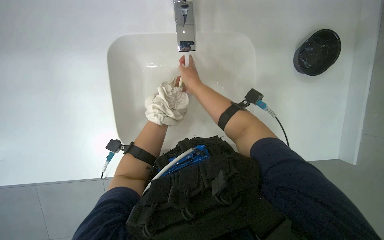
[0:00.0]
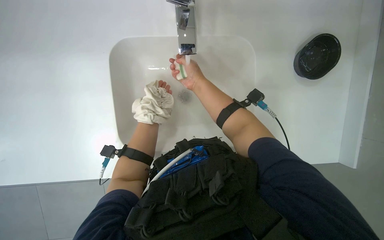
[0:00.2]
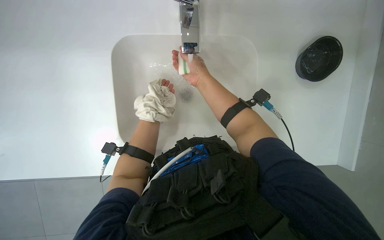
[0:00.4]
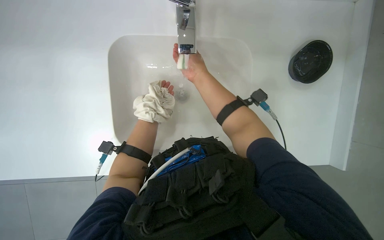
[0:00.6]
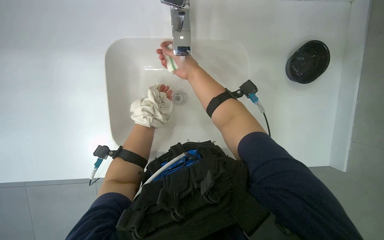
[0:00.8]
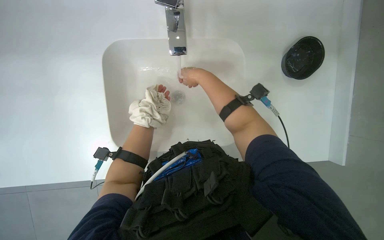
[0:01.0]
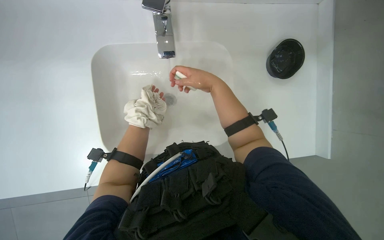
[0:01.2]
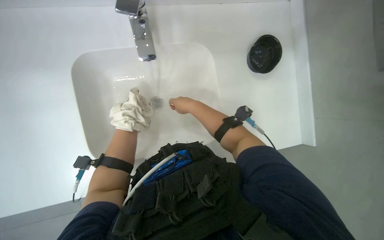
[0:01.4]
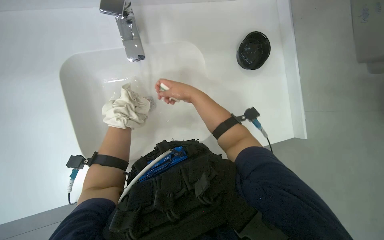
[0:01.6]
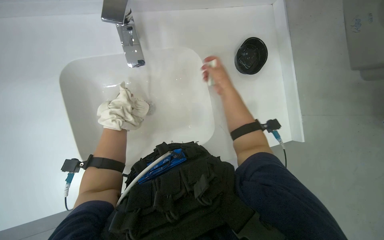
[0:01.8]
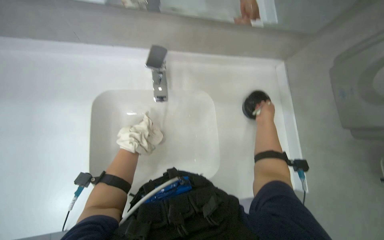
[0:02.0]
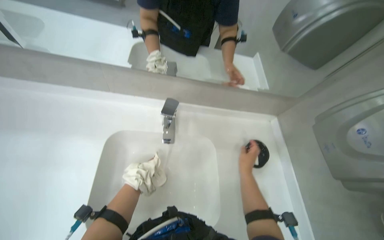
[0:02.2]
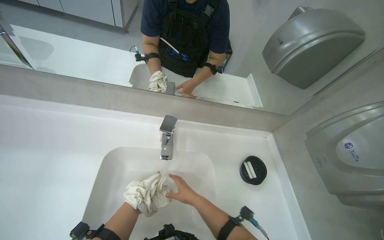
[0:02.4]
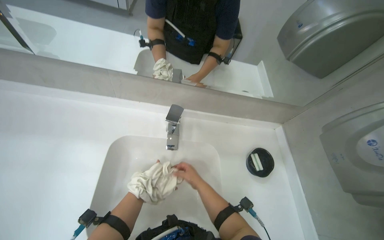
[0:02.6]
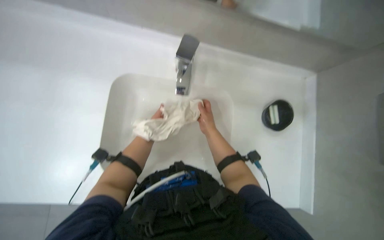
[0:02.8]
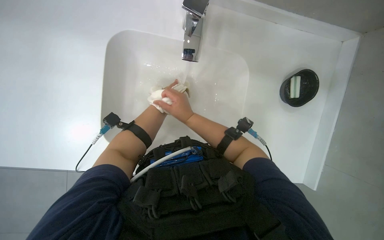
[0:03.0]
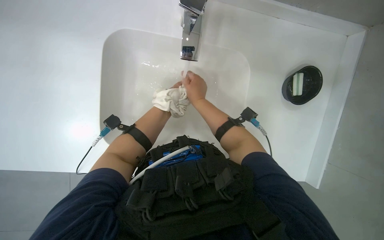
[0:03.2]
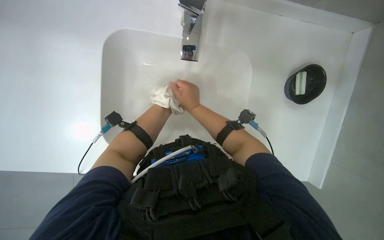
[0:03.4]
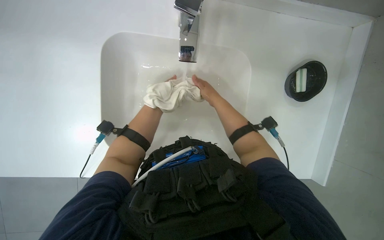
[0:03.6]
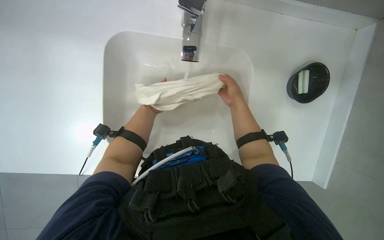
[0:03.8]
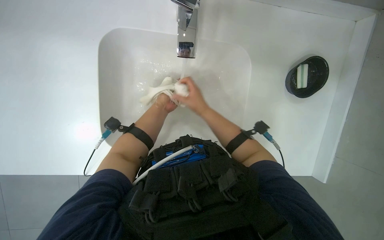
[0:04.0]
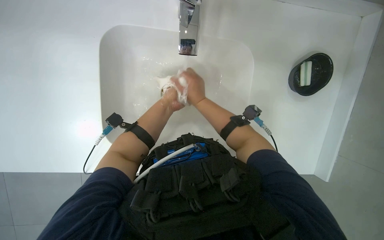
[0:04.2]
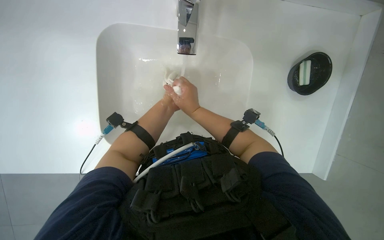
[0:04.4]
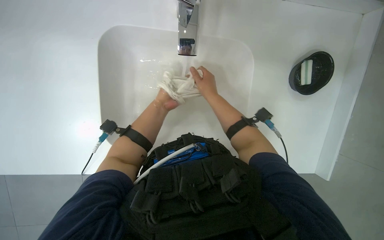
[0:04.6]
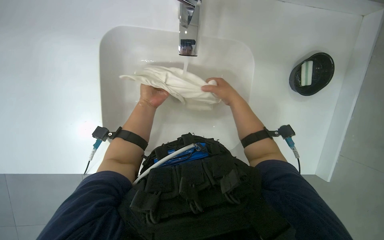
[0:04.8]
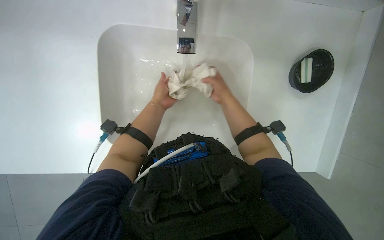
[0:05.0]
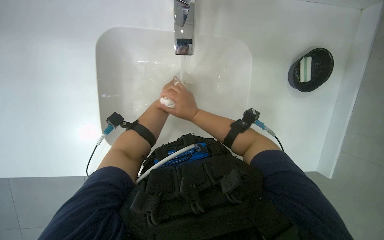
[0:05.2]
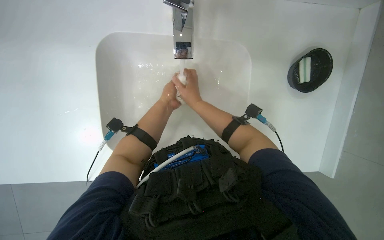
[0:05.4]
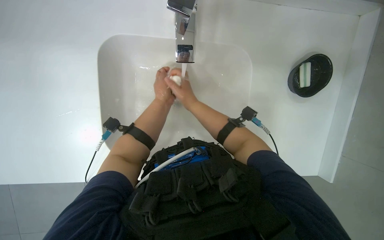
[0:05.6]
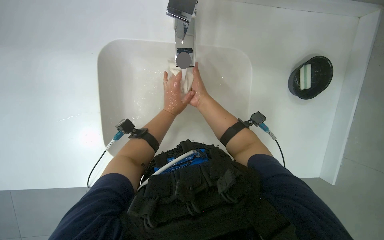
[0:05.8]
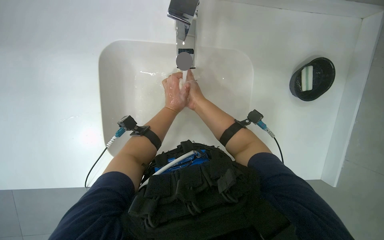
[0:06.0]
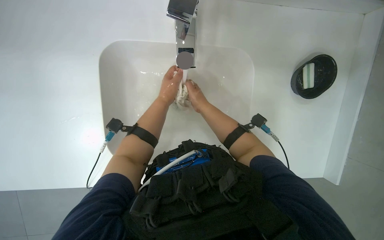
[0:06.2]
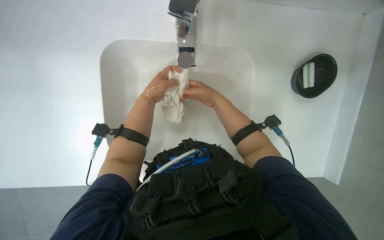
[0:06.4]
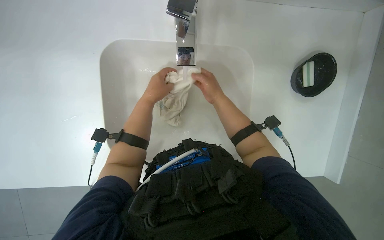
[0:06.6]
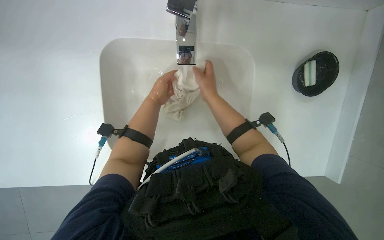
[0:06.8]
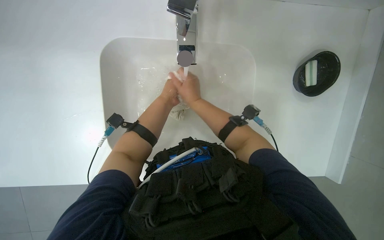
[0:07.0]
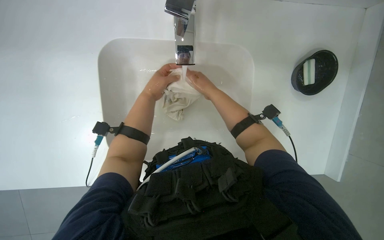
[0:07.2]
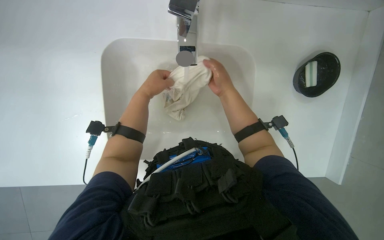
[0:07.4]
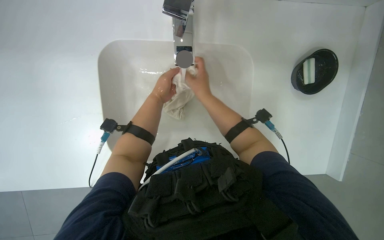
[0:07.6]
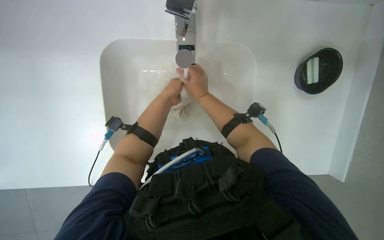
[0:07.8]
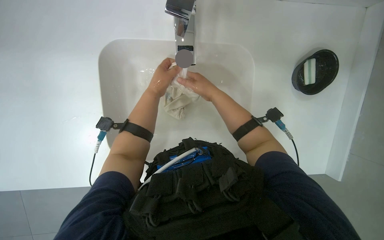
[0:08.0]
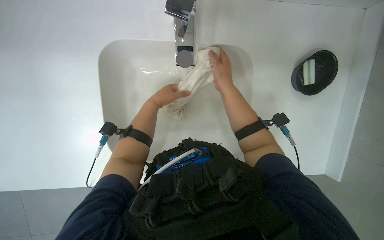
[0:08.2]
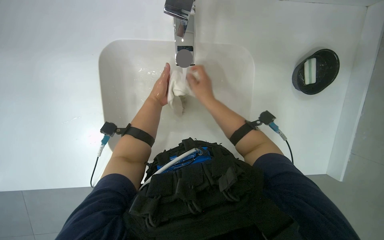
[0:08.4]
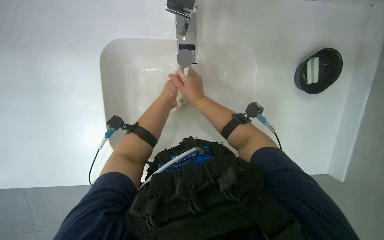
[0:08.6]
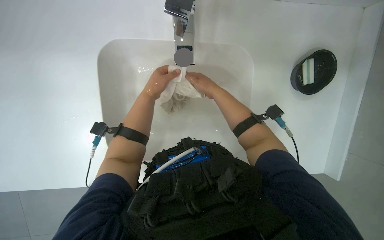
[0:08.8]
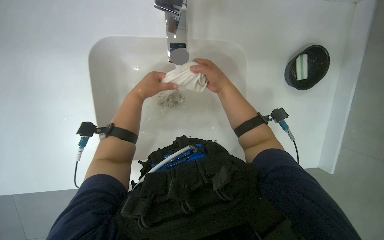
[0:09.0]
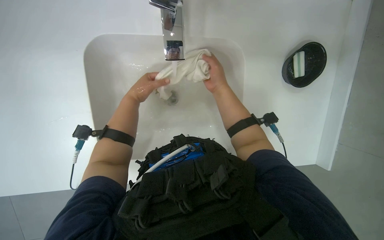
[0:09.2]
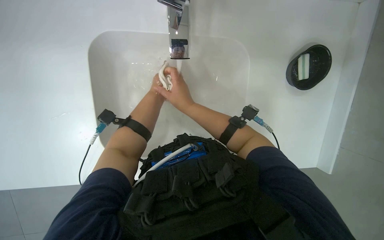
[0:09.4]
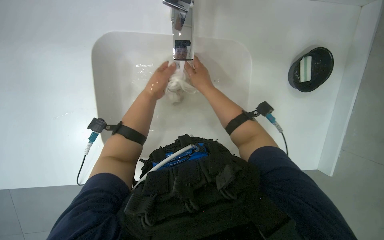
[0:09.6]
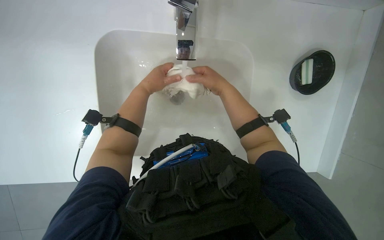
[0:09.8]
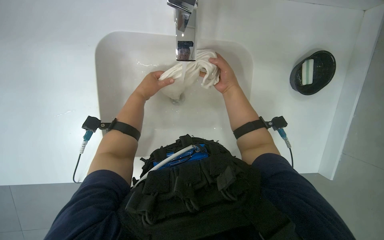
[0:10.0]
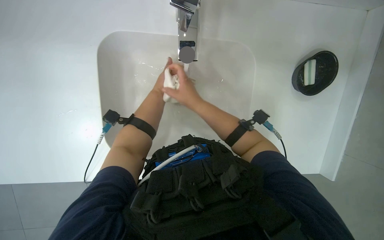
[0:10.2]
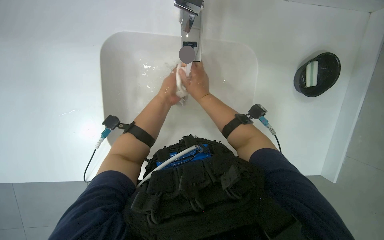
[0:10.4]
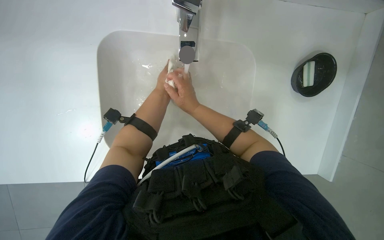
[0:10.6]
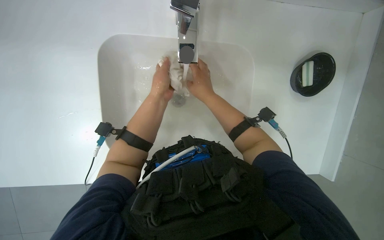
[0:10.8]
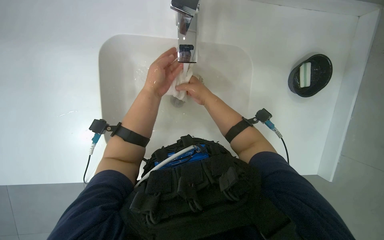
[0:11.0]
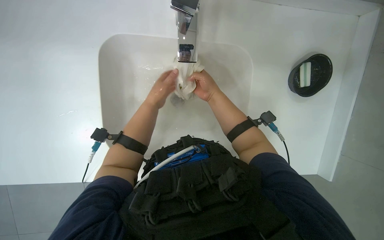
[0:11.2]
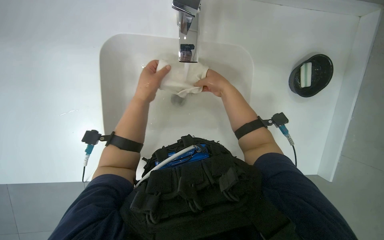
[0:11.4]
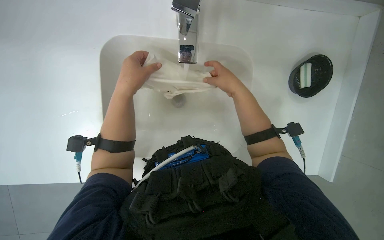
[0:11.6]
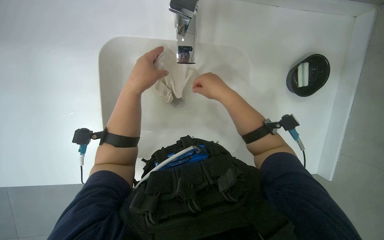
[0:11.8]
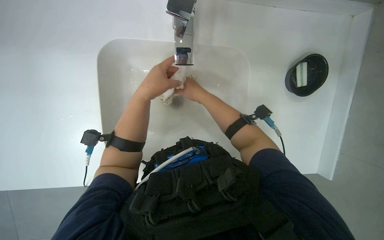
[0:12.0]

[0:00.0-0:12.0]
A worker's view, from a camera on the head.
Job: managing laundry.
The whole recording: Washing a white cloth. The worker washes a white cloth in the sink, applying soap and rinsing it thoroughly.
0:03.0 to 0:04.4: The right hand goes to the right and returns, some 15 cm each way.
0:09.0 to 0:10.4: The right hand swings left and right, approximately 15 cm each way, with 2 reversals.

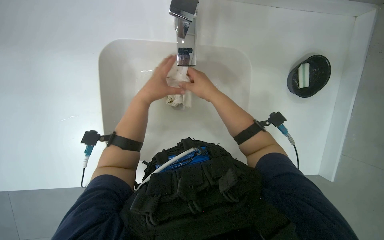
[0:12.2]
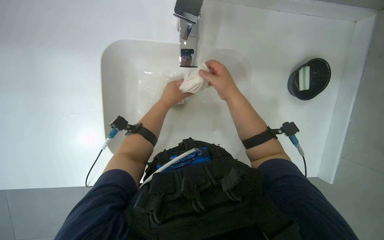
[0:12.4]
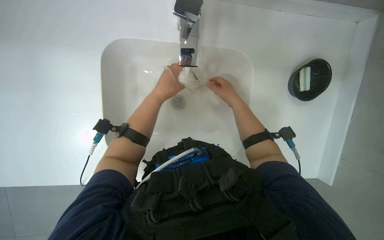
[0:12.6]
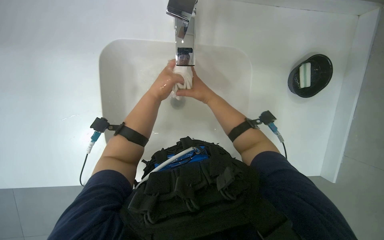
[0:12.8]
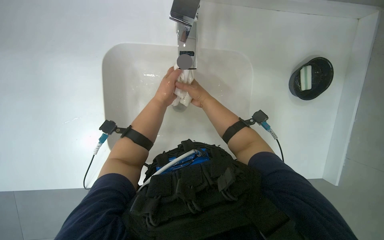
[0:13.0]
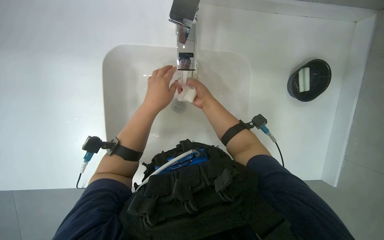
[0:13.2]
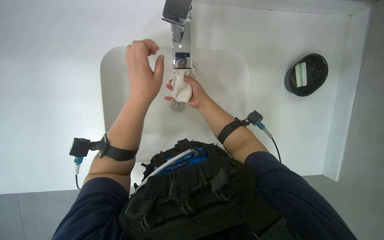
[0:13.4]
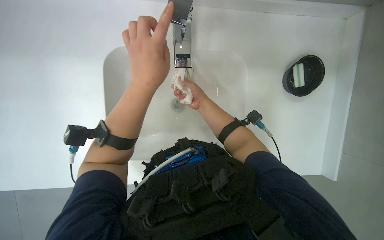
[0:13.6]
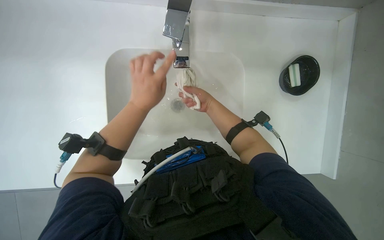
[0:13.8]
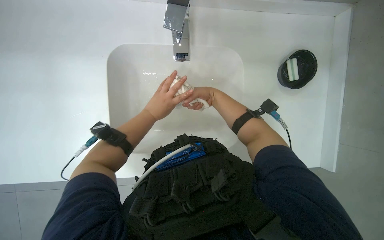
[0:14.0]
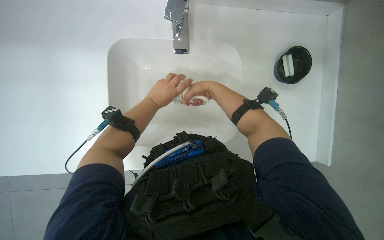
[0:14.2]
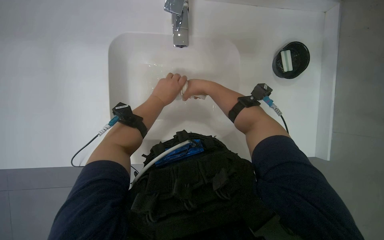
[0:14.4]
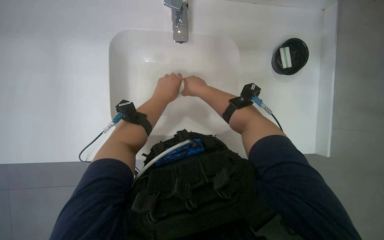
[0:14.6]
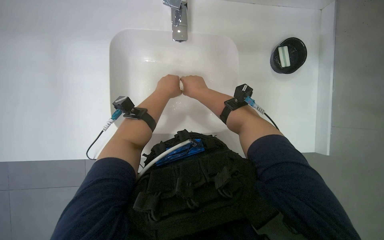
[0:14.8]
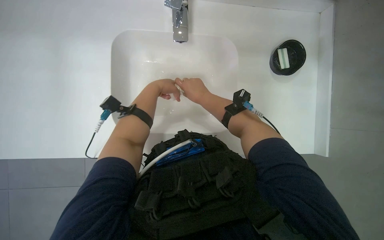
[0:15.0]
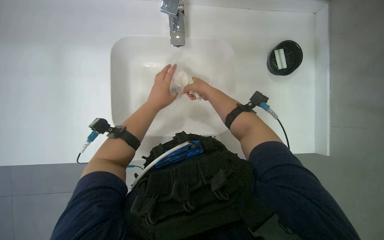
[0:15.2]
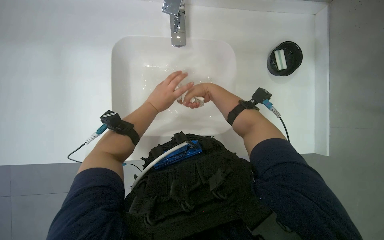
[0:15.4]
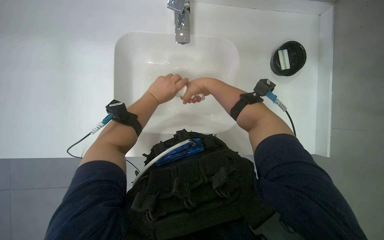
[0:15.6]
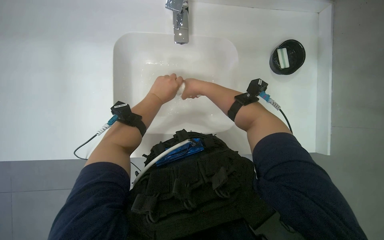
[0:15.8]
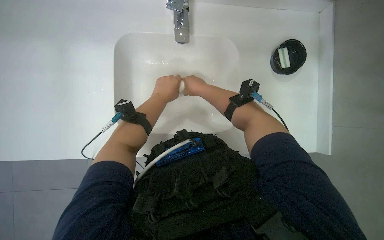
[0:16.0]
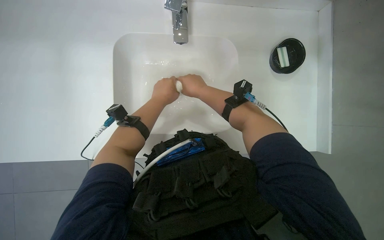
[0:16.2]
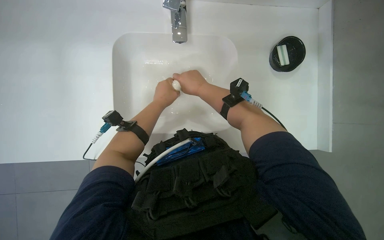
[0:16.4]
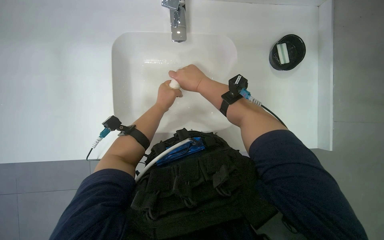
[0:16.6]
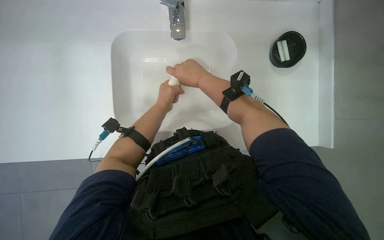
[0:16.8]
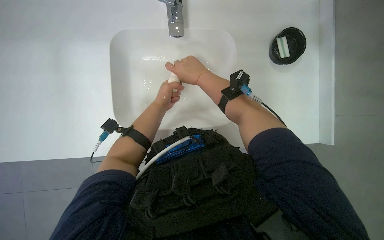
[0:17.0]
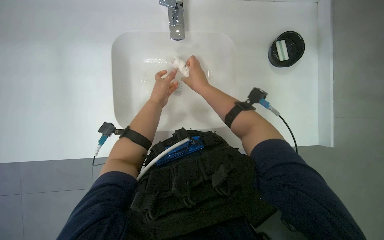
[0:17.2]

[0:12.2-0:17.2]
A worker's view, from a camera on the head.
Job: managing laundry.
The whole recording: Washing a white cloth. The worker washes a white cloth in the sink, applying soap and rinsing it thoroughly.
0:12.2 to 0:13.8: The left hand swings nearer and farther, approximately 15 cm each way, with 2 reversals; the right hand goes roughly 10 cm farther from the camera.
0:13.8 to 0:15.6: The right hand goes nearer and farther, some 10 cm each way, reversing 2 times.
0:15.6 to 0:17.2: The hands are busy where they are.

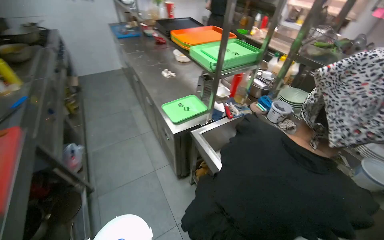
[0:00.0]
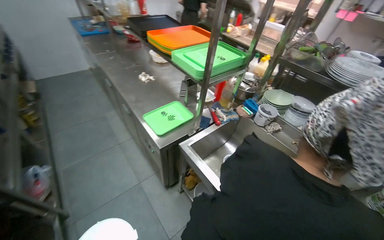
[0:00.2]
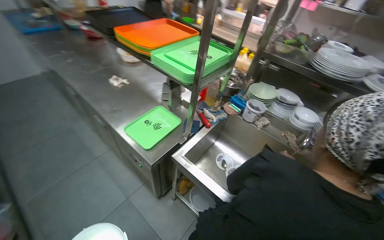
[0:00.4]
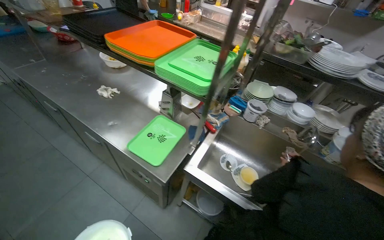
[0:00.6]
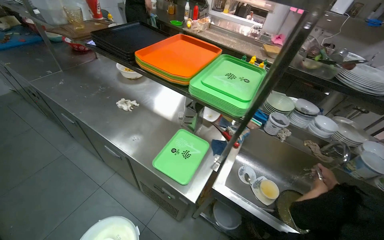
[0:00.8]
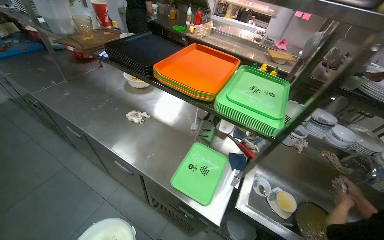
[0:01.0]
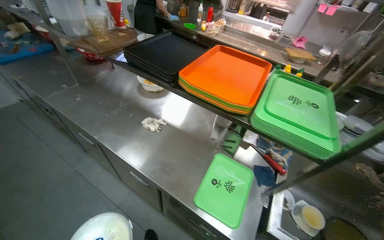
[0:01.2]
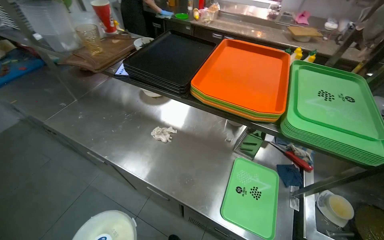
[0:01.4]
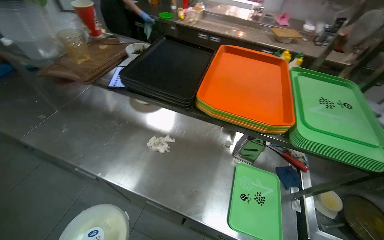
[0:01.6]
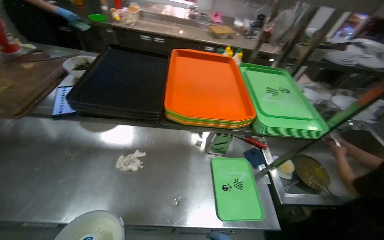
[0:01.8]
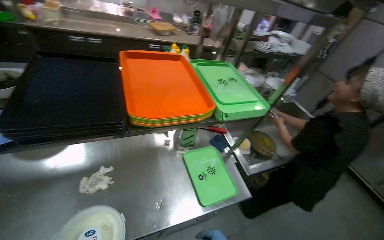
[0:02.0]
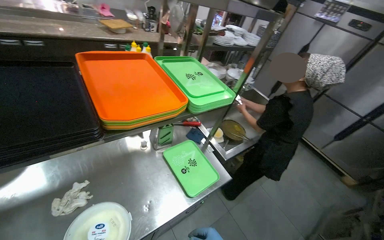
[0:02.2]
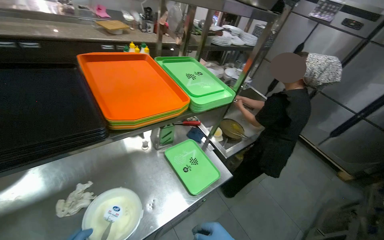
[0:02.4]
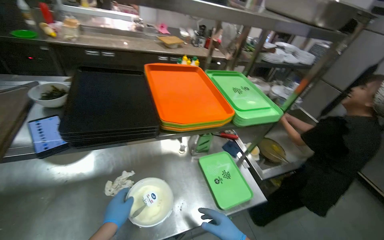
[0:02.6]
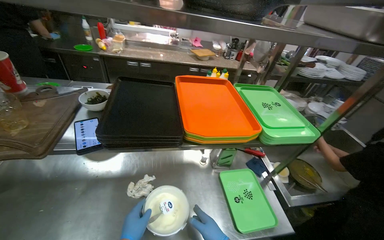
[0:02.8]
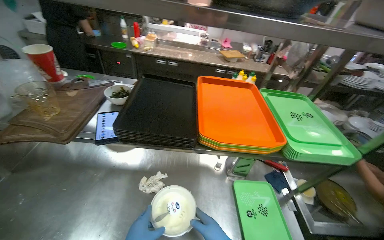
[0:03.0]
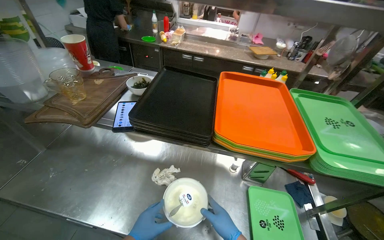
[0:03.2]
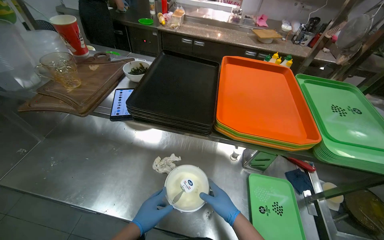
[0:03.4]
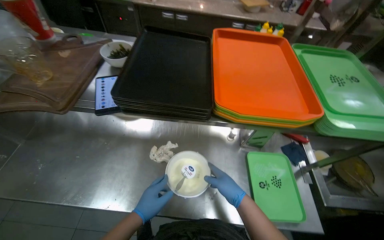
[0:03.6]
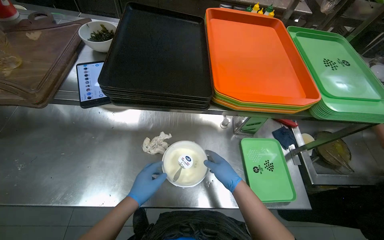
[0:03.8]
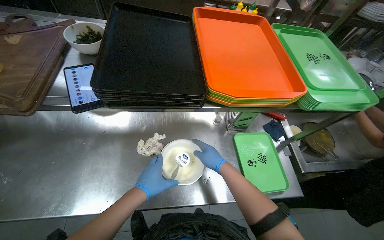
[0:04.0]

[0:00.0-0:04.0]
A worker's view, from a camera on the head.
Job: preparing food.
The whole recording: Transferring product to smaller dish. The worker transfers the product from the white dish into a smaller dish.
0:00.0 to 0:01.4: The camera travels approximately 1 m. The wearer looks about 35 degrees further to the right.
0:01.4 to 0:02.6: The wearer looks some 45 degrees further to the right.
